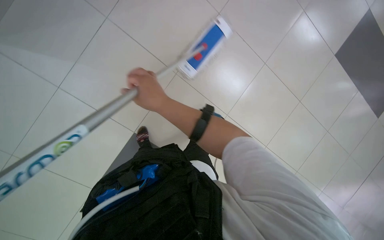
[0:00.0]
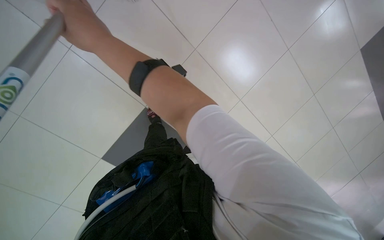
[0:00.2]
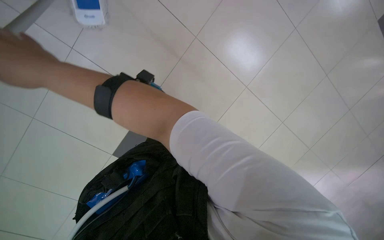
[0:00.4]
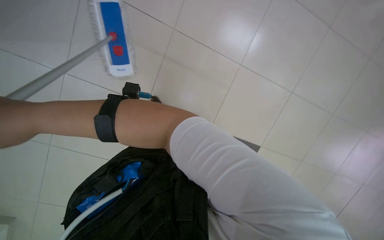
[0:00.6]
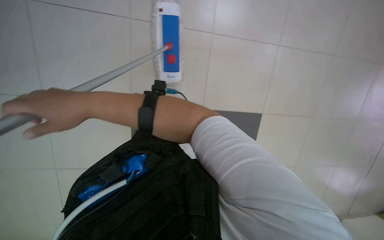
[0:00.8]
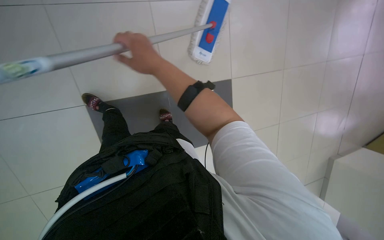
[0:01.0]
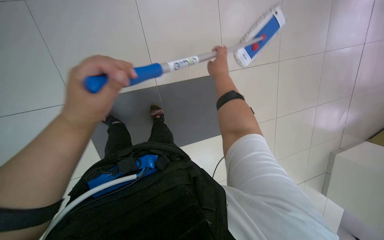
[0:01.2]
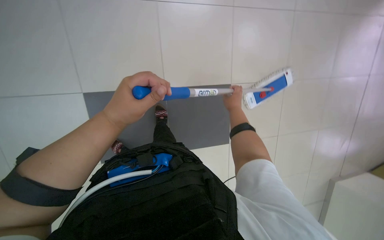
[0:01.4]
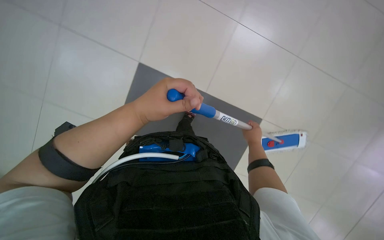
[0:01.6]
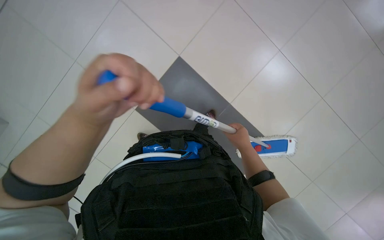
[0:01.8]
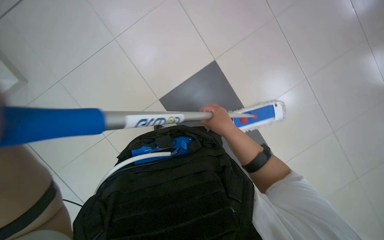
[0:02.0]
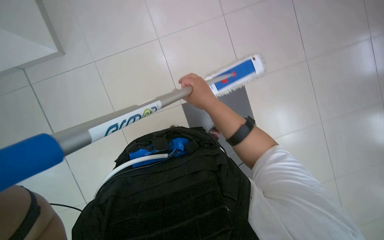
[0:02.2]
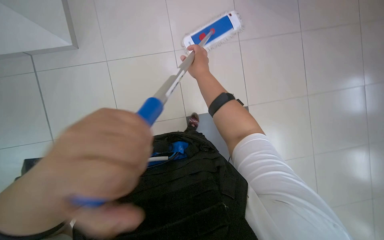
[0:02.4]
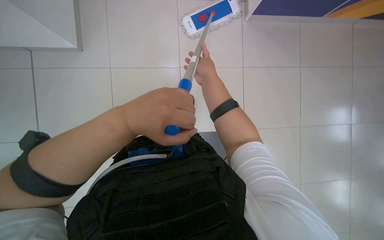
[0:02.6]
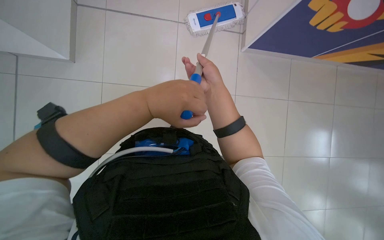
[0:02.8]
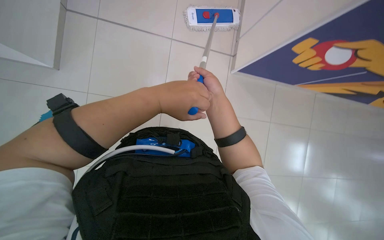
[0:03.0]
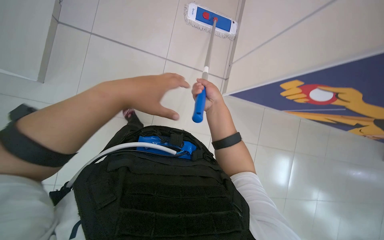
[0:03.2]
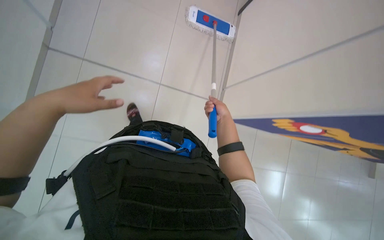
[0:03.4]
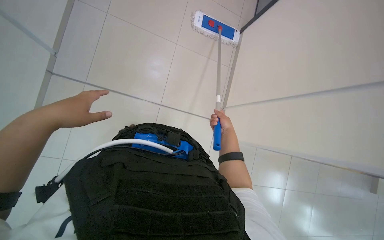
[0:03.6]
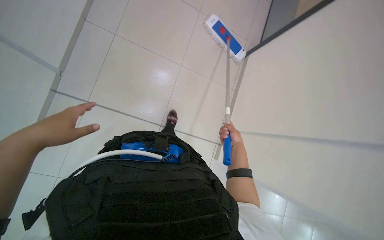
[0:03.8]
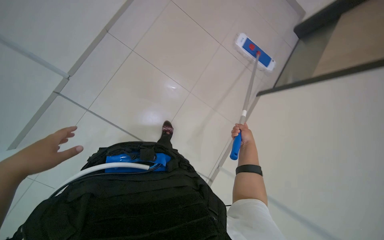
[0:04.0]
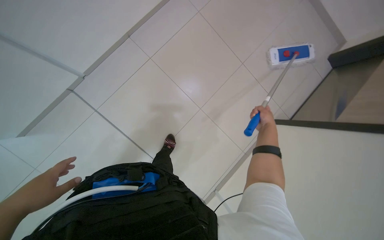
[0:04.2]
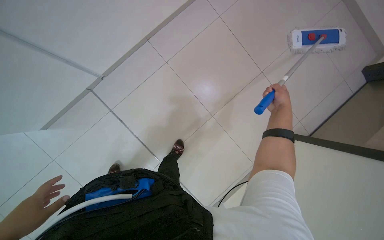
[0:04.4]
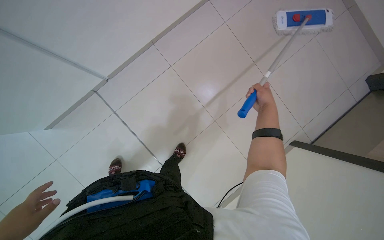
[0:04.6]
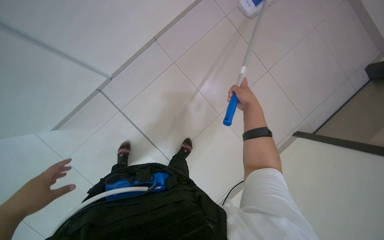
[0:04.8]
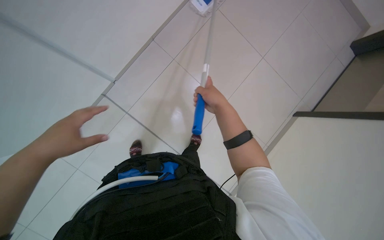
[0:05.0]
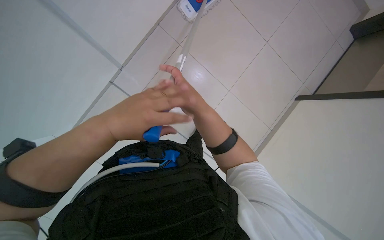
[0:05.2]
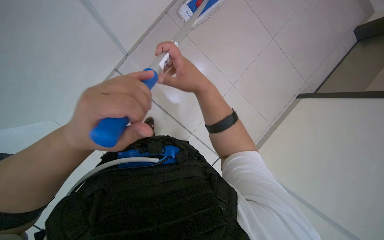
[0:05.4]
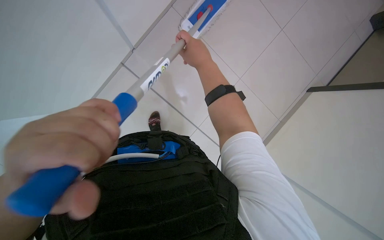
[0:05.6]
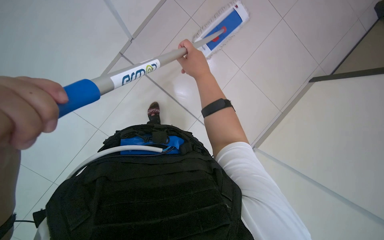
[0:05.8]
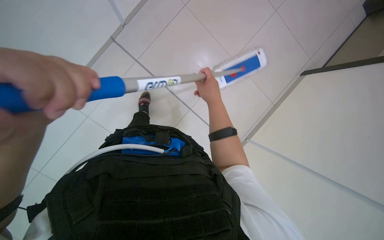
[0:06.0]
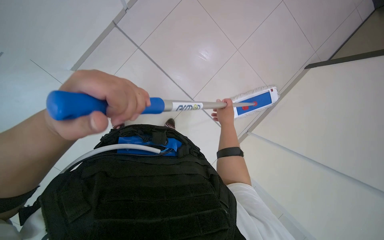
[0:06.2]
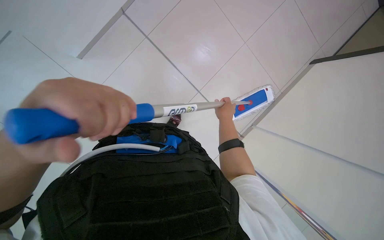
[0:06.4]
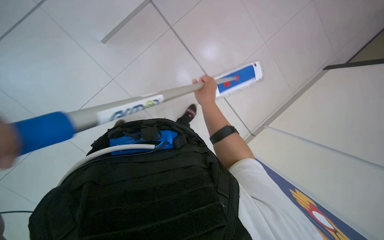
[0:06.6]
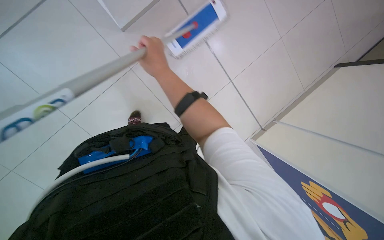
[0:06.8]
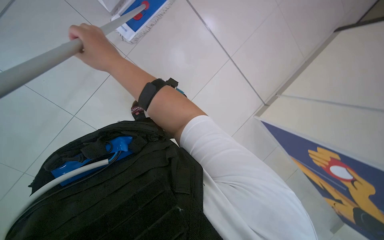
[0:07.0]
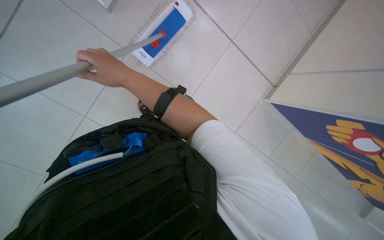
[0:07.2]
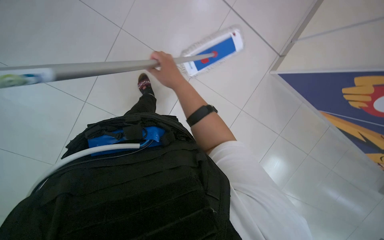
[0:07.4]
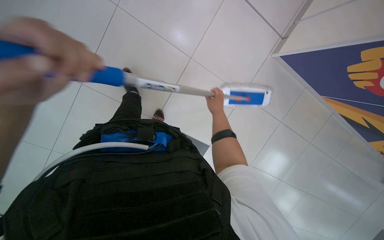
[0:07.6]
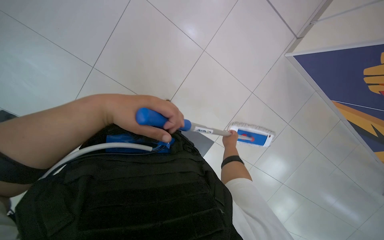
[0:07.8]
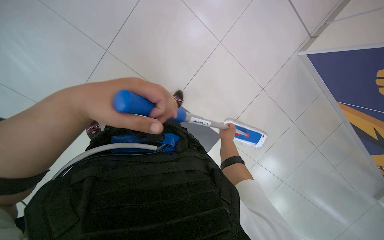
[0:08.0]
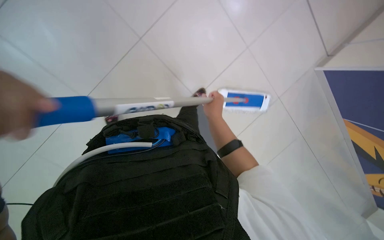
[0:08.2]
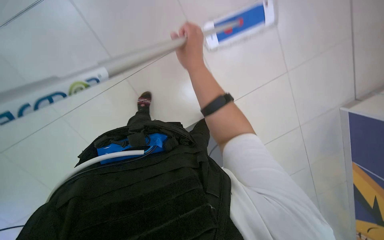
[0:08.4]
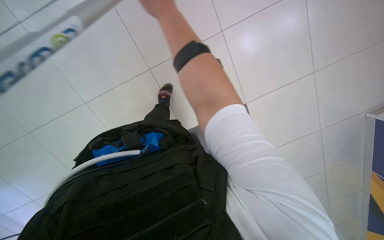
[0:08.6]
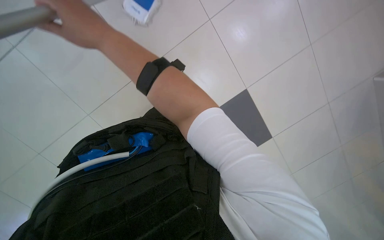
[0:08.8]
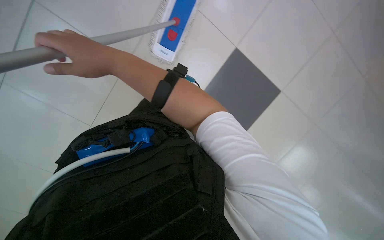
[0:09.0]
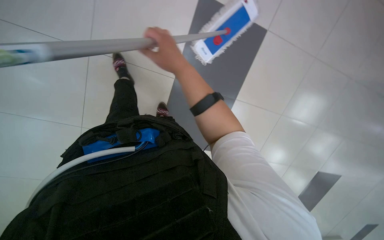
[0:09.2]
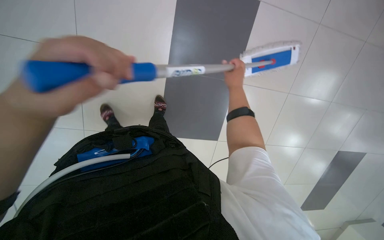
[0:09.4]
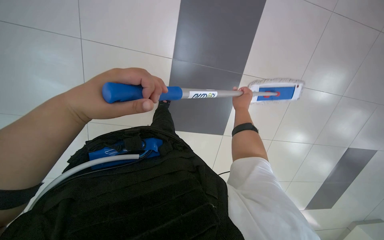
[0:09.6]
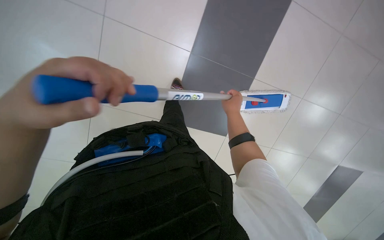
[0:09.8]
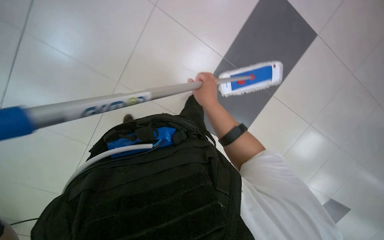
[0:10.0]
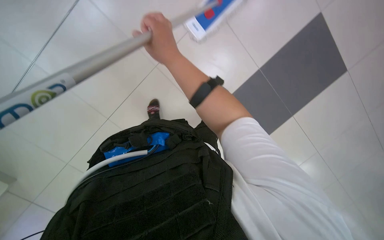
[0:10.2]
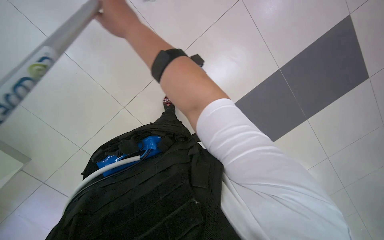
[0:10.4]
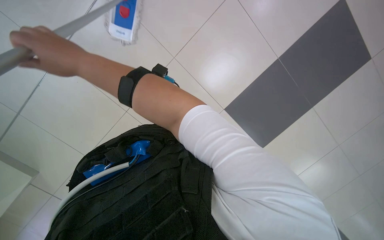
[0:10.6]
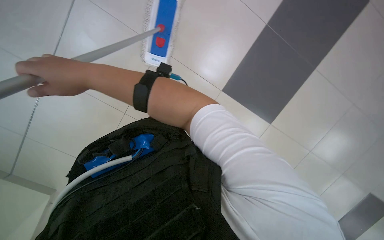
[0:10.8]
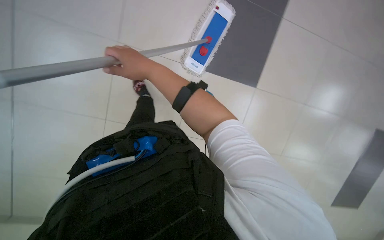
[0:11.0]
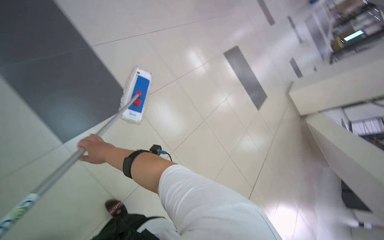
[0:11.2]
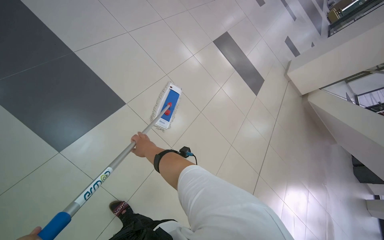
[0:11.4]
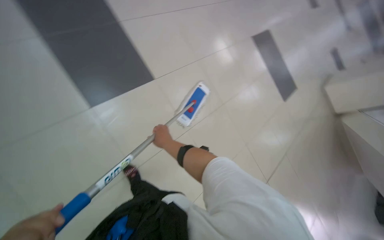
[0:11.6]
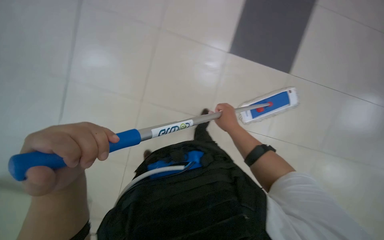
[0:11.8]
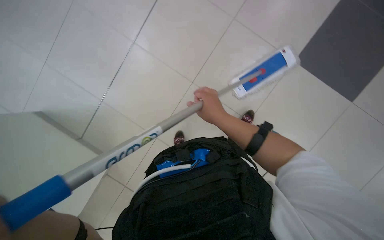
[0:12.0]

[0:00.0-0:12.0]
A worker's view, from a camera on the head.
Job: mopping floor.
The whole recording: Mopping floor with flat mop. The worker mops the floor using a flat mop.
0:00.0 to 0:01.6: The scene rotates clockwise by approximately 30 degrees.
0:01.6 to 0:03.0: The right hand moves nearer to the camera, up the picture and to the left, roughly 30 cm.
0:03.0 to 0:04.4: The head turns to the left by roughly 20 degrees. The right hand heads to the right, covering some 15 cm.
0:04.4 to 0:06.0: The view tips downward by about 10 degrees. The right hand moves to the left, approximately 40 cm.
0:06.0 to 0:07.6: The right hand reaches roughly 20 cm to the left, then returns.
0:07.6 to 0:09.0: The right hand swings up and down the picture, approximately 40 cm each way, with 2 reversals.
0:09.0 to 0:10.4: The right hand shifts about 10 cm up the picture, and moves roughly 30 cm to the right and comes back.
0:10.4 to 0:12.0: The right hand goes approximately 30 cm to the right and down the picture.

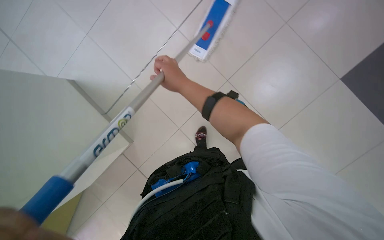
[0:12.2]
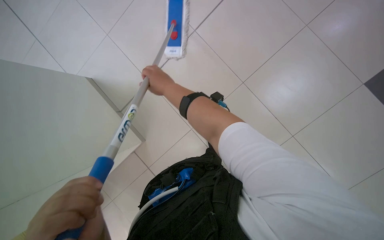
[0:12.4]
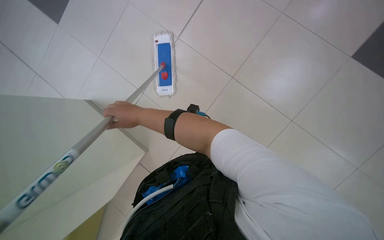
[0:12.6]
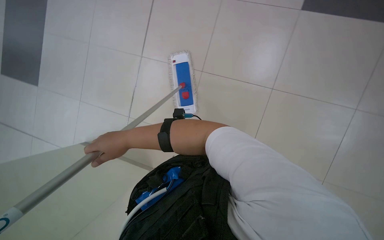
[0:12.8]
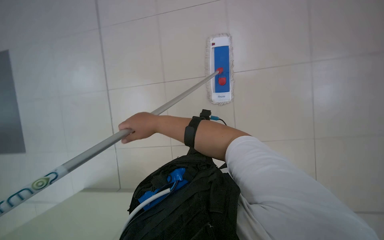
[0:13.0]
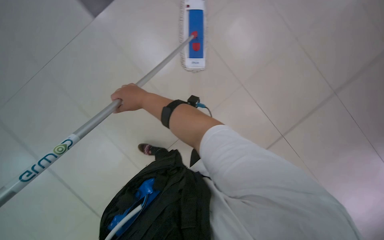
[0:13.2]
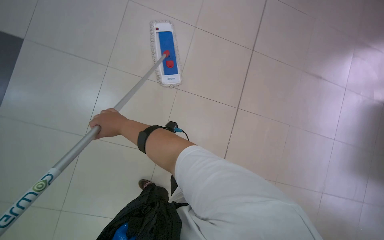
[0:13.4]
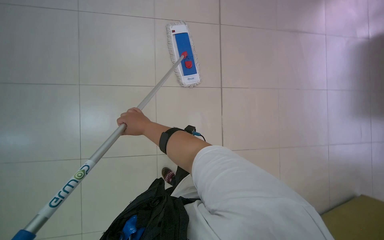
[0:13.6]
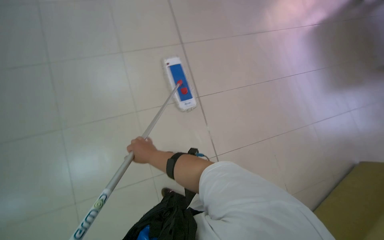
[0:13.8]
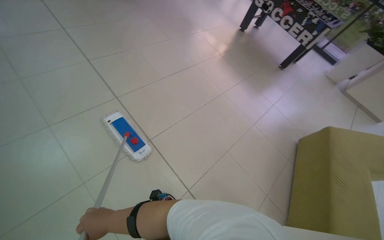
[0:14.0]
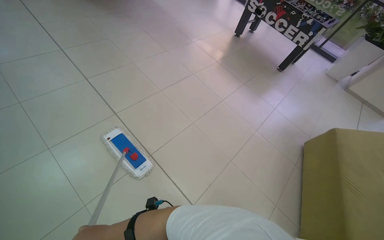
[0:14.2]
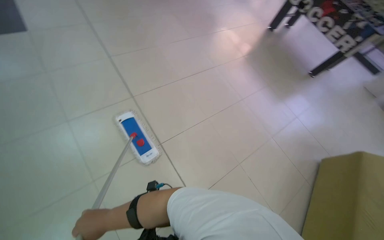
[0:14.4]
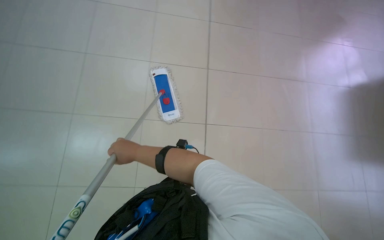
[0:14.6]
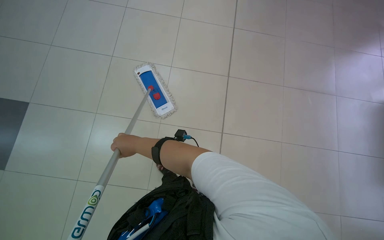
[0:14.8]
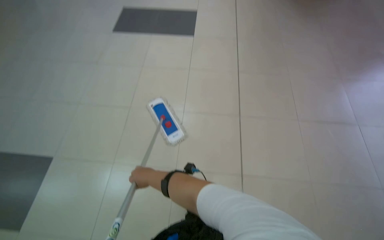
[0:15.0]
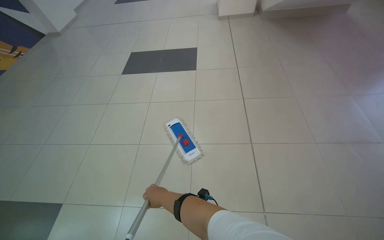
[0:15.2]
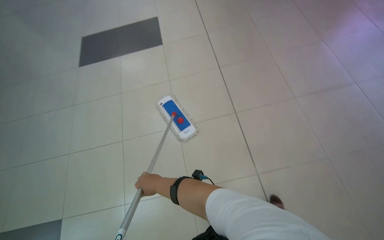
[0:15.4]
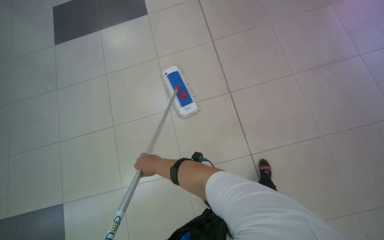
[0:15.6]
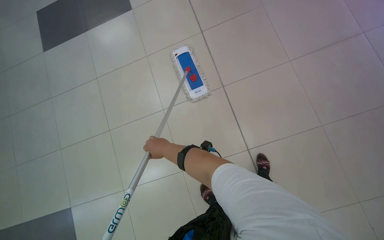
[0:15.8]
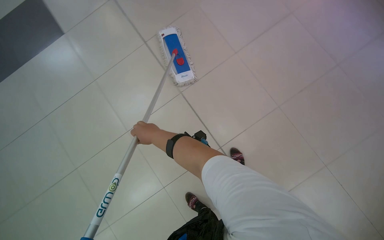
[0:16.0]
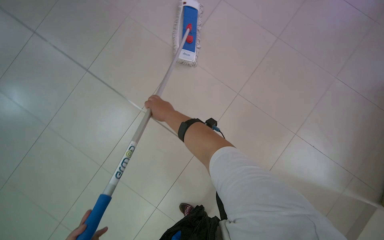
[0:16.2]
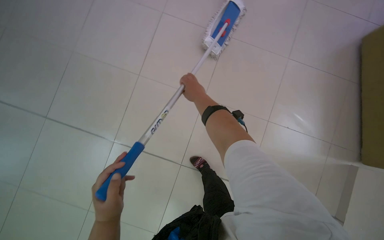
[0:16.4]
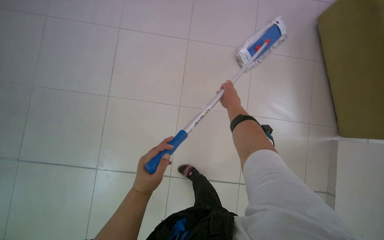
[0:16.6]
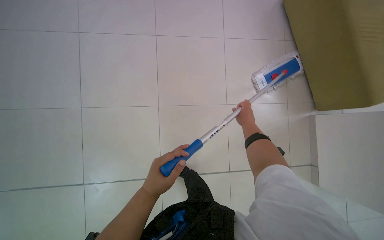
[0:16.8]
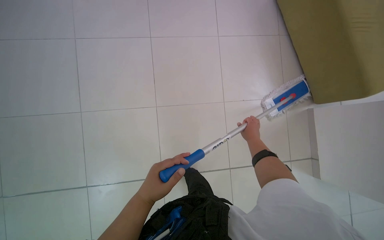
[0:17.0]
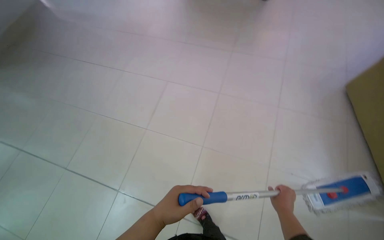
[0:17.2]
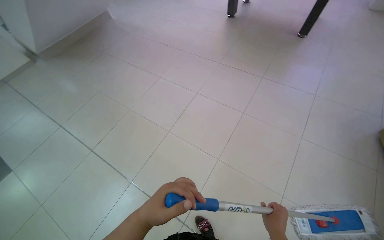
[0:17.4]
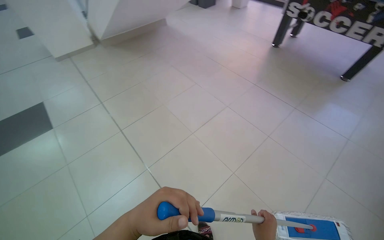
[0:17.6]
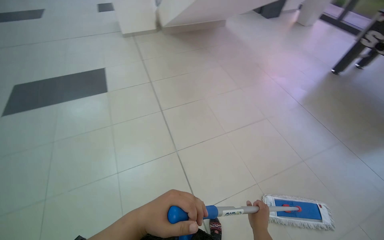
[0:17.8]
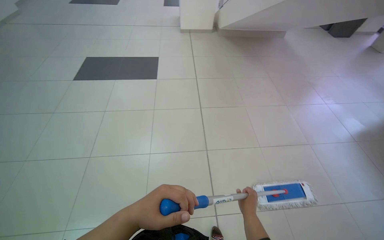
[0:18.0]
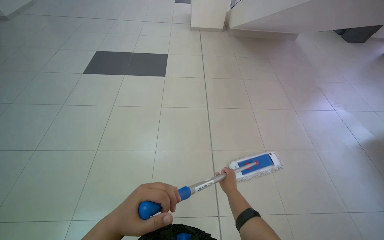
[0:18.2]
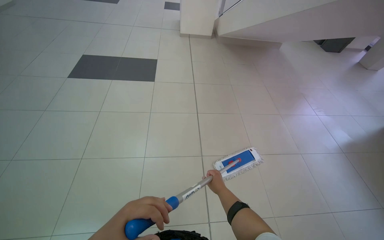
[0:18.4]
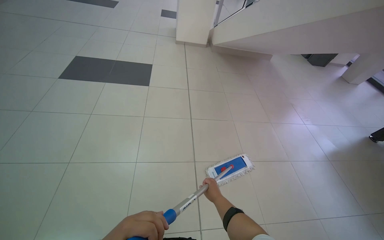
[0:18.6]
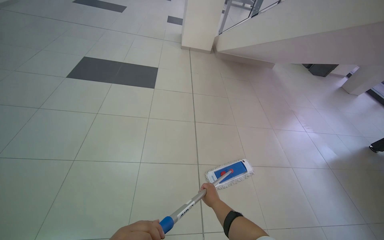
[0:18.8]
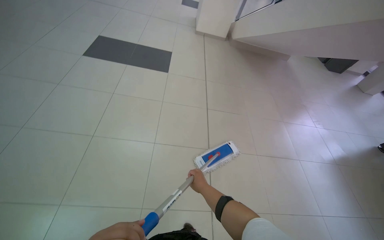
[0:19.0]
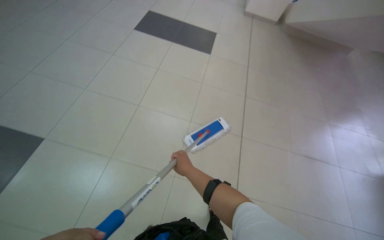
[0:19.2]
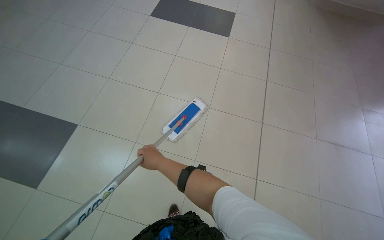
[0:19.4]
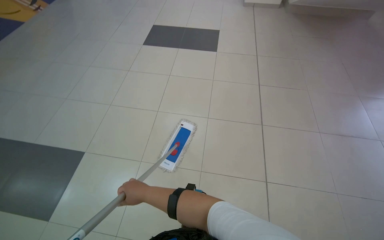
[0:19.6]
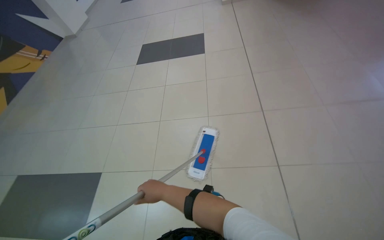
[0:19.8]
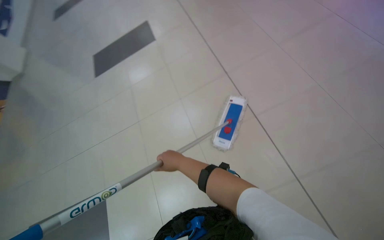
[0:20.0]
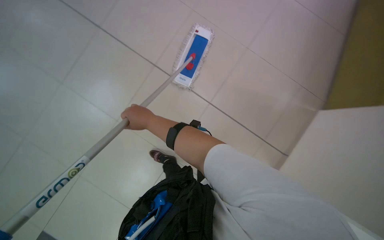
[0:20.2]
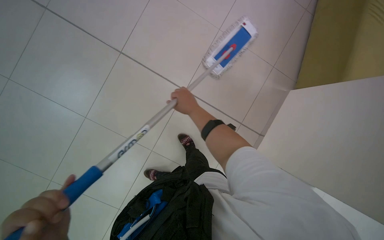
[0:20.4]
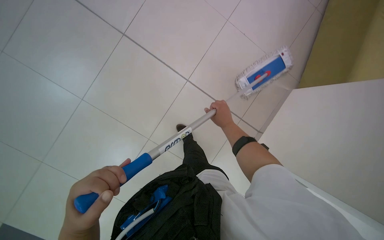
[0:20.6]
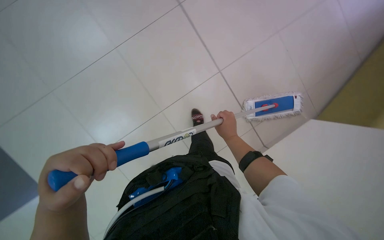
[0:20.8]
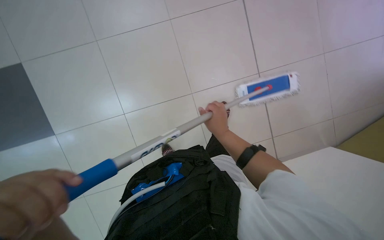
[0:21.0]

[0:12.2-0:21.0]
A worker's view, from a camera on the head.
Job: mopping floor.
The whole recording: Mopping floor with flat mop. The worker mops the floor using a flat mop.
0:13.6 to 0:15.2: The view tips upward by approximately 40 degrees.
0:15.2 to 0:16.6: The camera is aimed approximately 20 degrees further to the right. The camera pitches downward, by roughly 30 degrees.
0:16.6 to 0:18.0: The head travels roughly 60 cm. The wearer's head swings about 110 degrees to the left. The view tilts some 35 degrees upward.
0:18.0 to 0:19.6: The camera is carried roughly 40 cm. The head rotates approximately 15 degrees to the left.
0:19.6 to 0:21.0: The wearer looks roughly 15 degrees further downward.
